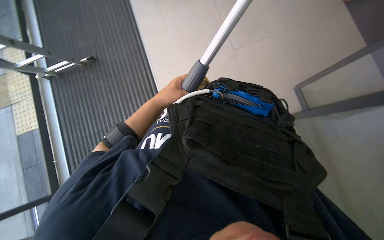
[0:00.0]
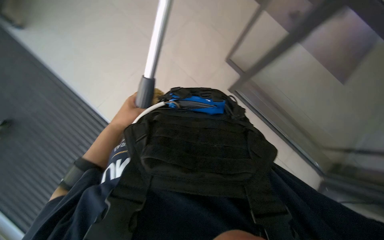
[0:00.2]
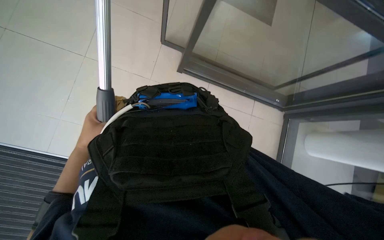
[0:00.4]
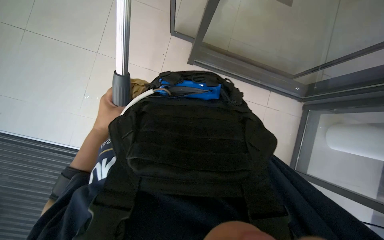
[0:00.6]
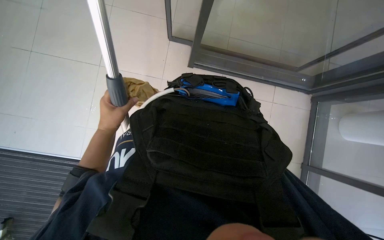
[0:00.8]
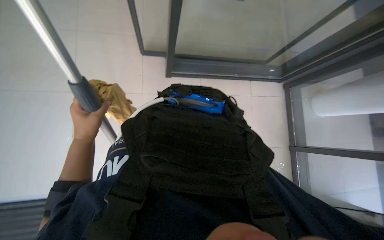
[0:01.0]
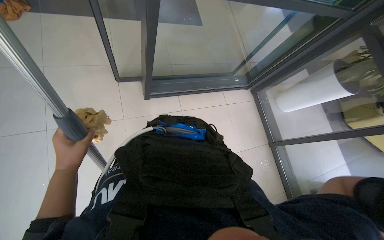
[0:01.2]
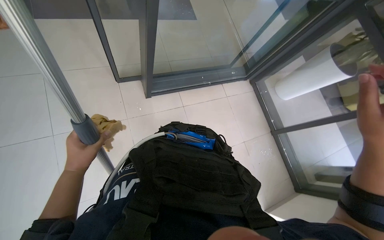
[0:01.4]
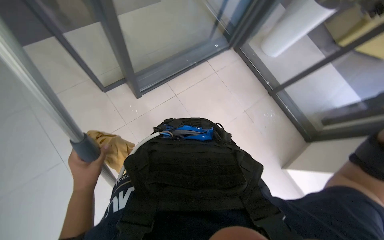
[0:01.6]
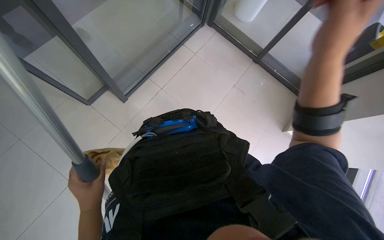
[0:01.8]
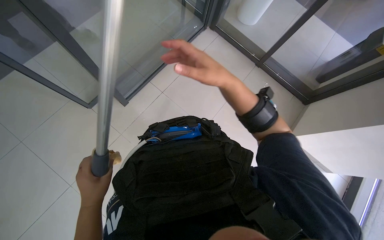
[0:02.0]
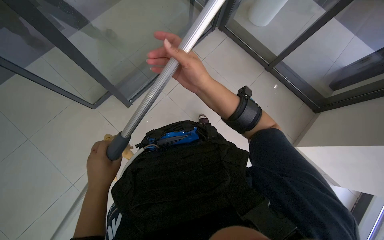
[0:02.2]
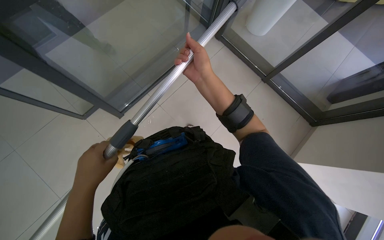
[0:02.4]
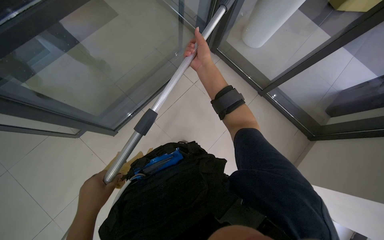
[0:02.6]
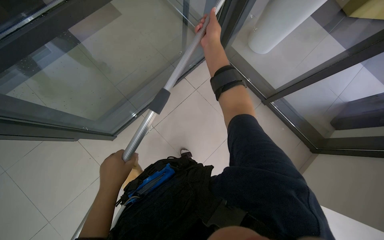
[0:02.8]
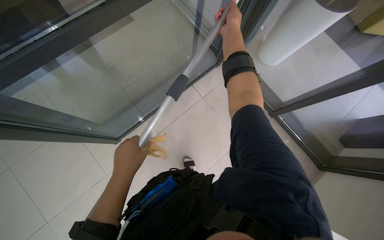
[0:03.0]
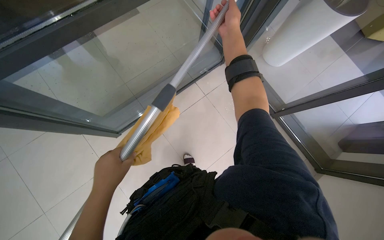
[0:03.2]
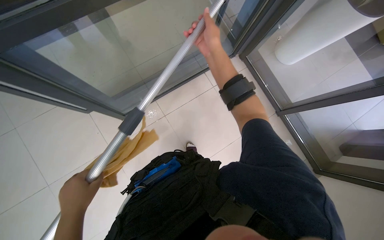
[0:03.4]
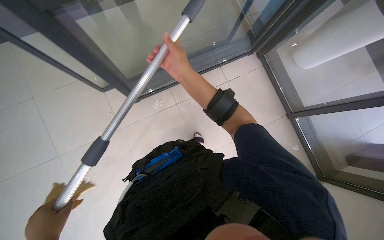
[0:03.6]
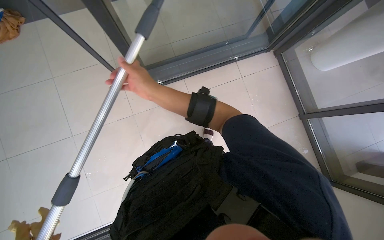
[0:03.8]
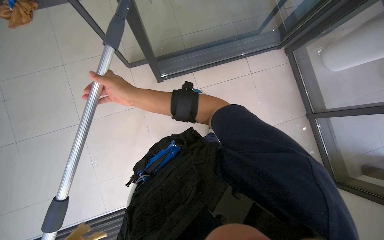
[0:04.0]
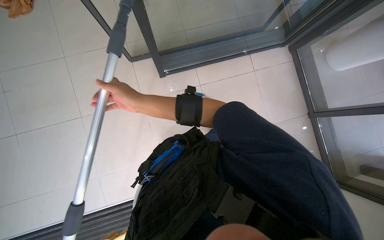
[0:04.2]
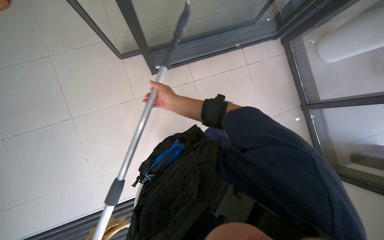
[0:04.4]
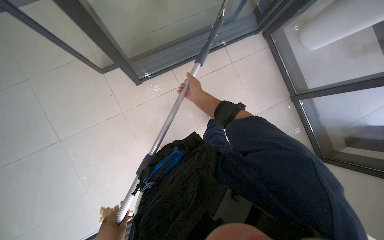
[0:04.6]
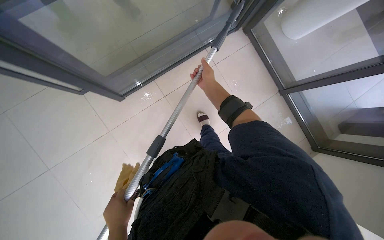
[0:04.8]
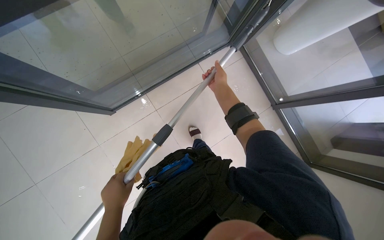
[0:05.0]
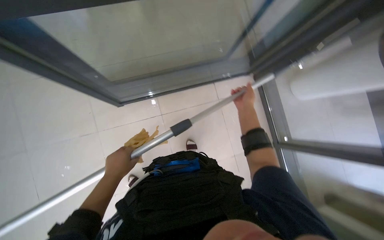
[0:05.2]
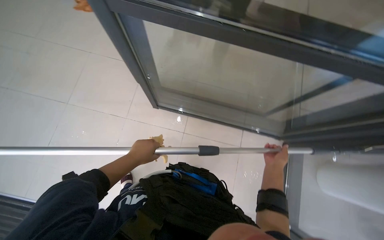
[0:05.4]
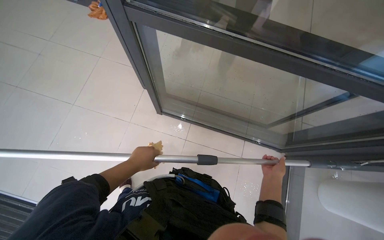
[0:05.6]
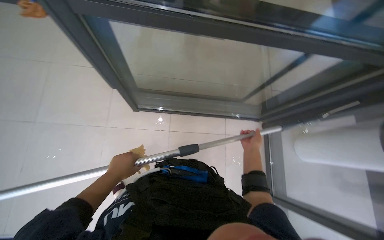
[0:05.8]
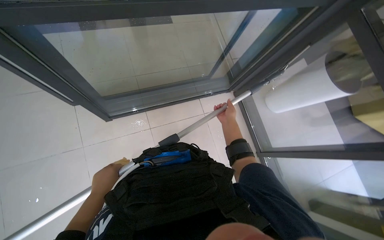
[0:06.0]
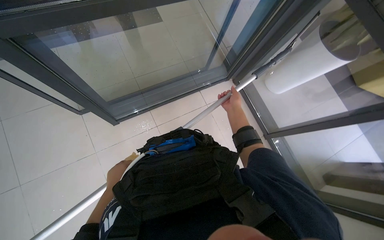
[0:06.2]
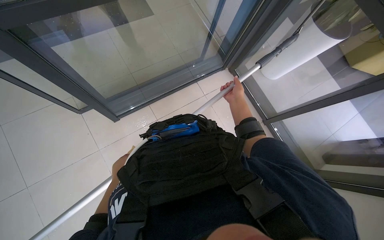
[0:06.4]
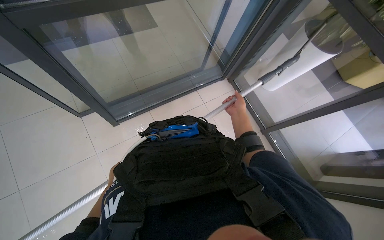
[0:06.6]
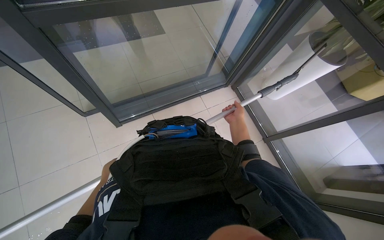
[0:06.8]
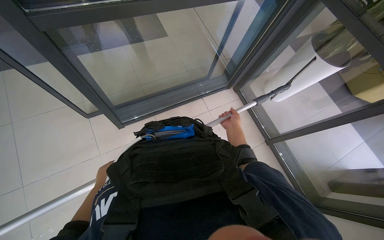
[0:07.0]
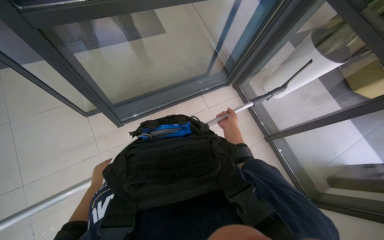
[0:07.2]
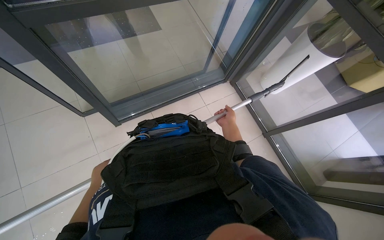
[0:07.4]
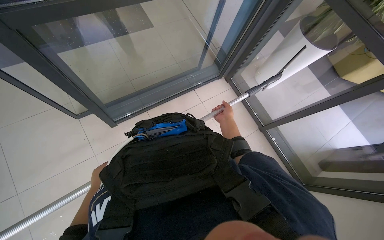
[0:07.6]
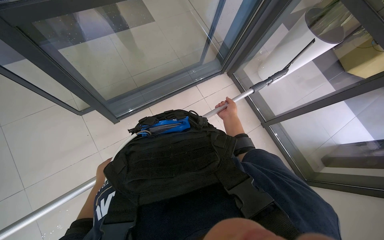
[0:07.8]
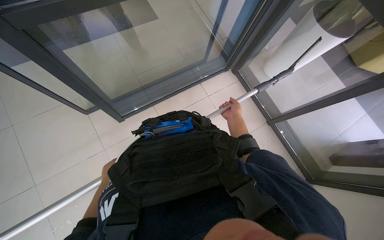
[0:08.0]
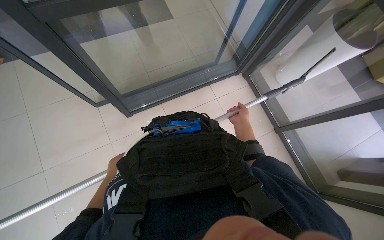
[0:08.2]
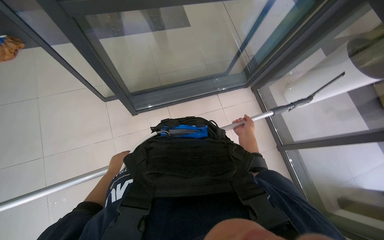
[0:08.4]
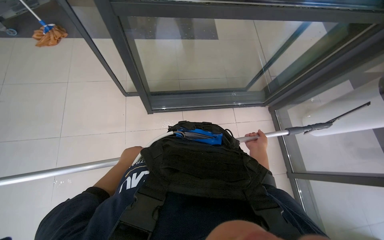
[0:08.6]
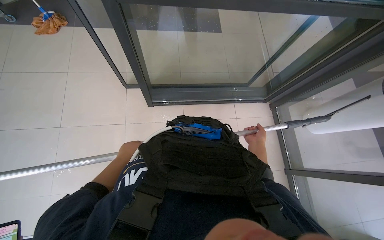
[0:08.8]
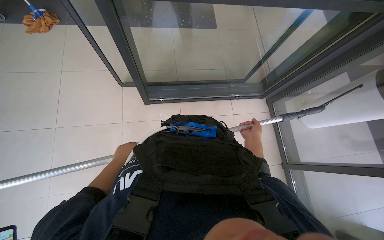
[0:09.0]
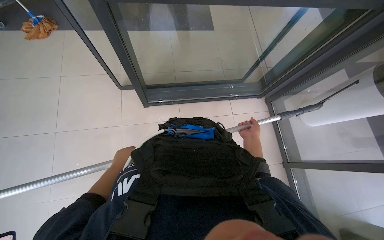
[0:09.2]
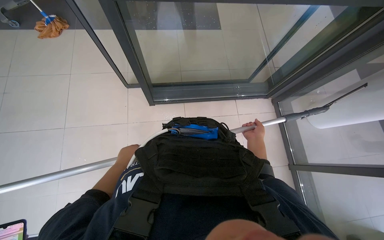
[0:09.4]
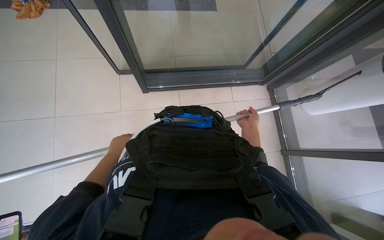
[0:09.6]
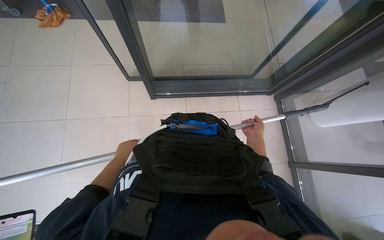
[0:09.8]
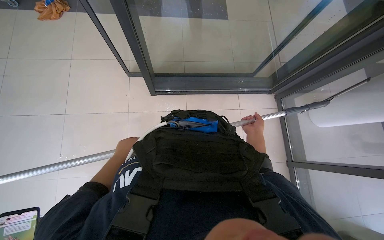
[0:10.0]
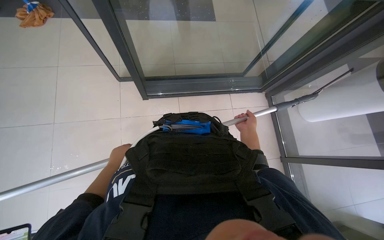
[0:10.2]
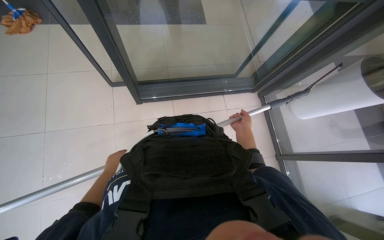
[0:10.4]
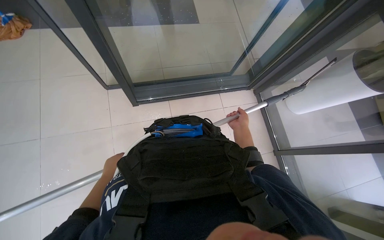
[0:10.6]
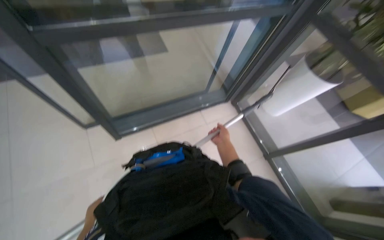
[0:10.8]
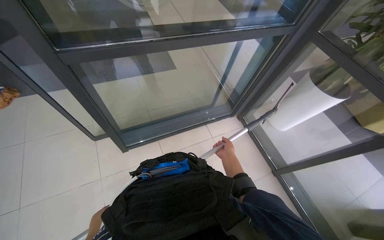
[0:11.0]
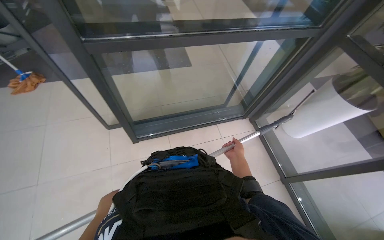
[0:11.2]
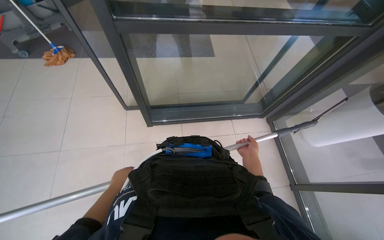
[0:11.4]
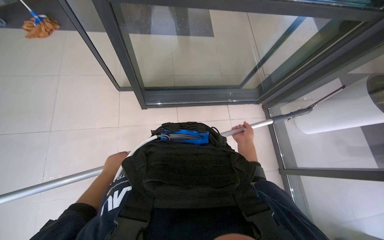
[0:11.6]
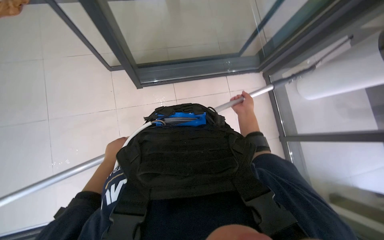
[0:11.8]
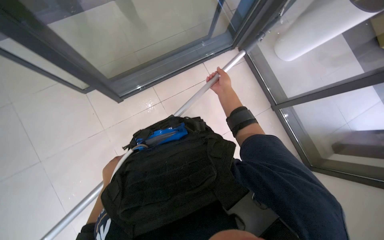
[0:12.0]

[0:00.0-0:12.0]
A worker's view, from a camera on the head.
Job: cleaning windows.
The whole recording: Cleaning glass. The worker uses an extended squeegee pole to clean the upper section of a glass.
0:00.0 to 0:01.6: The head turns to the right by roughly 85 degrees.
0:01.6 to 0:03.0: The left hand is displaced up the picture and to the right by roughly 25 cm.
0:03.0 to 0:04.4: The right hand goes approximately 40 cm to the left and down the picture.
0:04.4 to 0:06.0: The camera sweeps to the right, by some 15 degrees. The camera pitches upward, by approximately 20 degrees.
0:06.0 to 0:07.6: The left hand moves to the left, farther from the camera and down the picture, approximately 25 cm.
0:07.6 to 0:09.0: The left hand travels nearer to the camera and to the right by about 20 cm.
0:09.0 to 0:10.4: The hands stay close to where they were, moving slightly.
0:10.4 to 0:12.0: The camera pitches downward, by roughly 10 degrees.

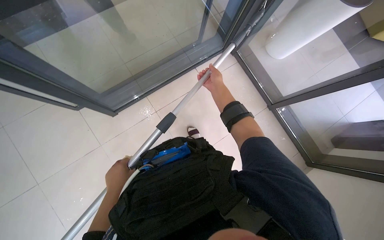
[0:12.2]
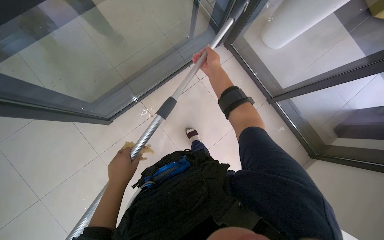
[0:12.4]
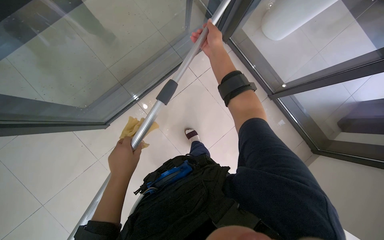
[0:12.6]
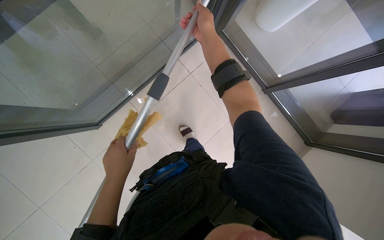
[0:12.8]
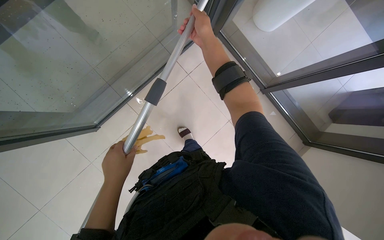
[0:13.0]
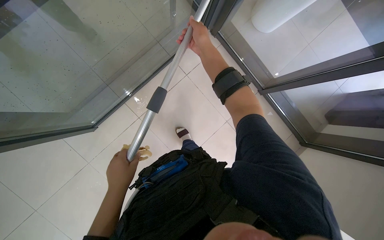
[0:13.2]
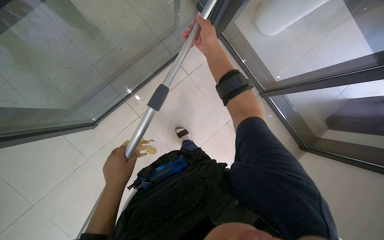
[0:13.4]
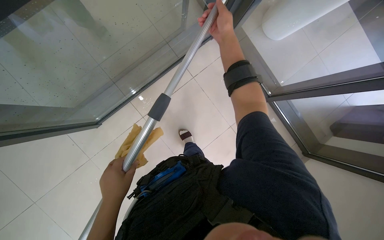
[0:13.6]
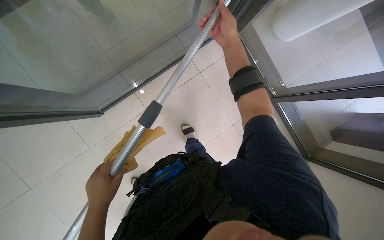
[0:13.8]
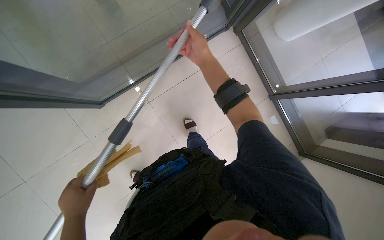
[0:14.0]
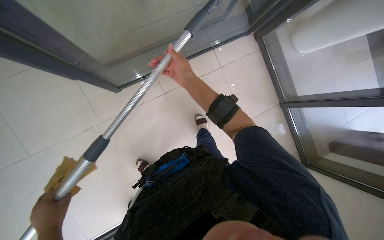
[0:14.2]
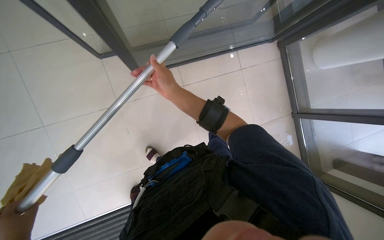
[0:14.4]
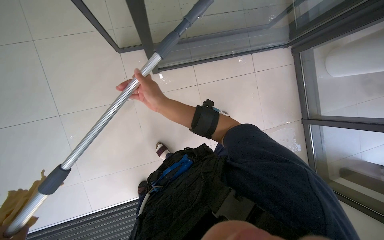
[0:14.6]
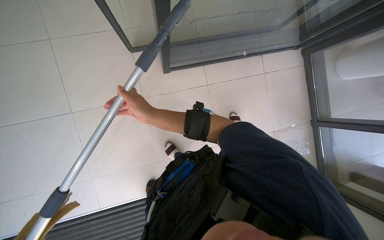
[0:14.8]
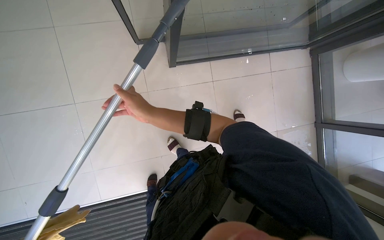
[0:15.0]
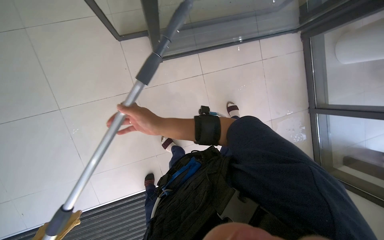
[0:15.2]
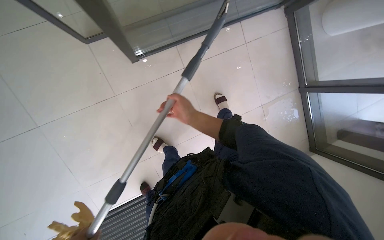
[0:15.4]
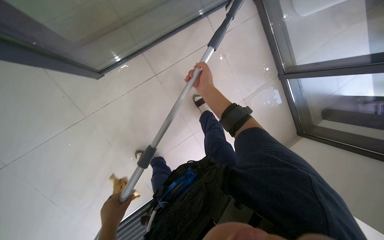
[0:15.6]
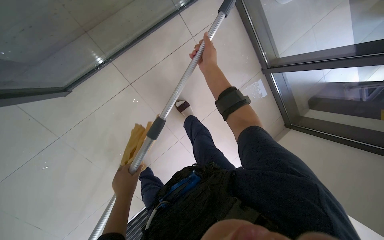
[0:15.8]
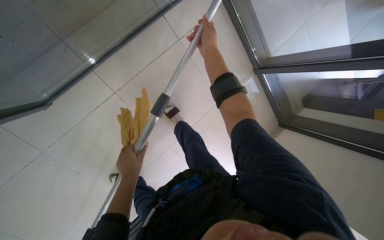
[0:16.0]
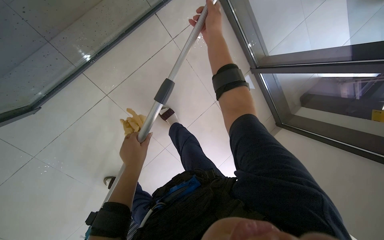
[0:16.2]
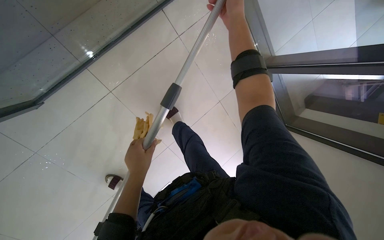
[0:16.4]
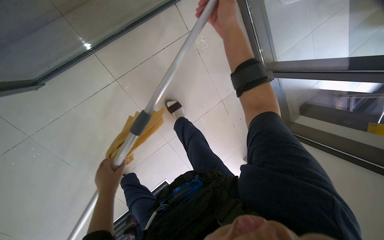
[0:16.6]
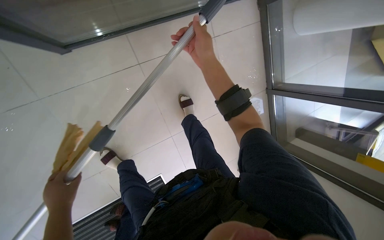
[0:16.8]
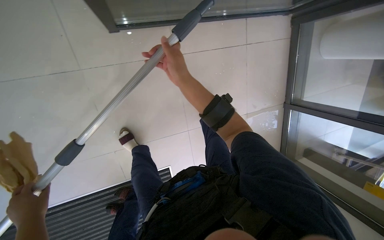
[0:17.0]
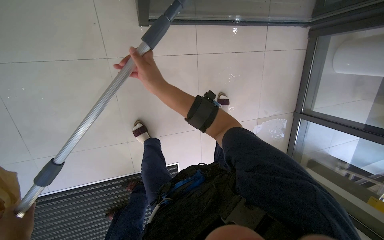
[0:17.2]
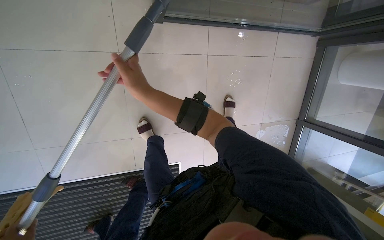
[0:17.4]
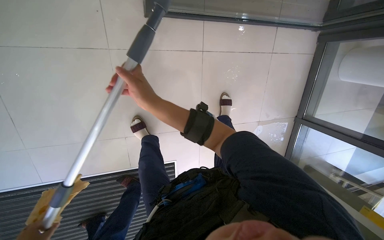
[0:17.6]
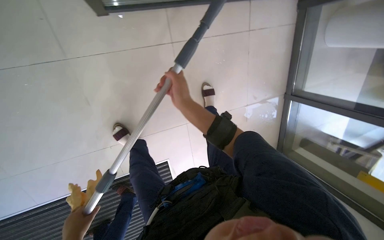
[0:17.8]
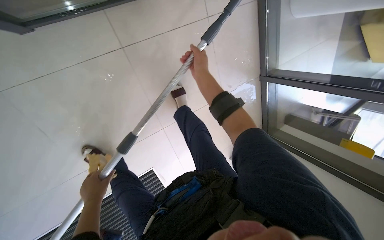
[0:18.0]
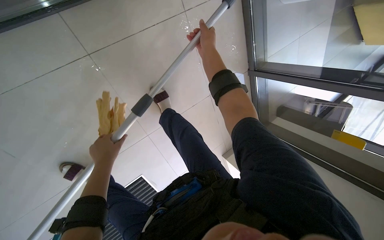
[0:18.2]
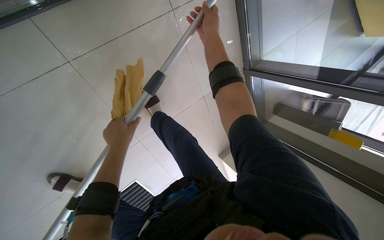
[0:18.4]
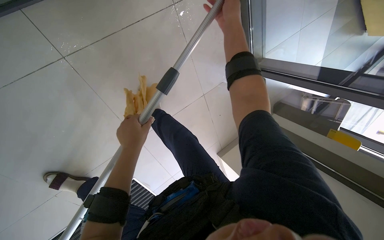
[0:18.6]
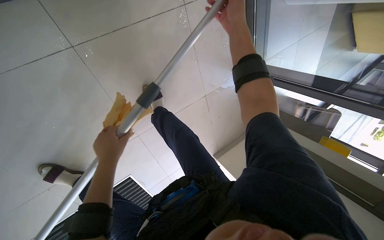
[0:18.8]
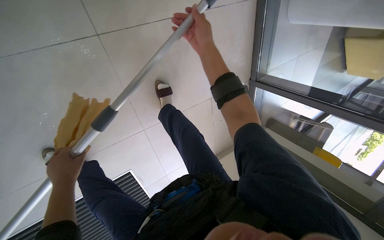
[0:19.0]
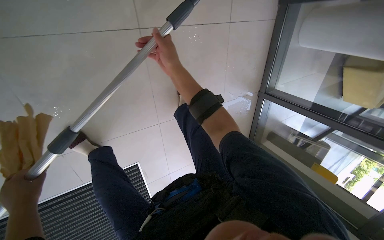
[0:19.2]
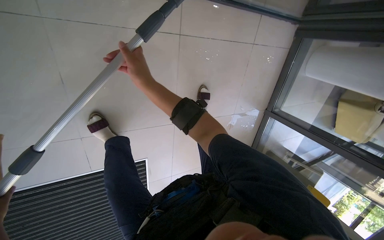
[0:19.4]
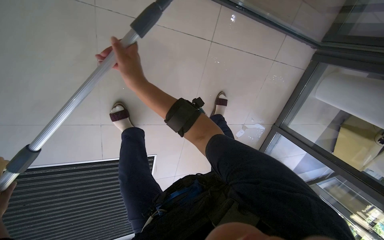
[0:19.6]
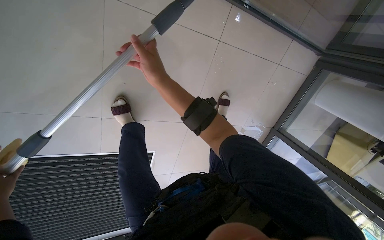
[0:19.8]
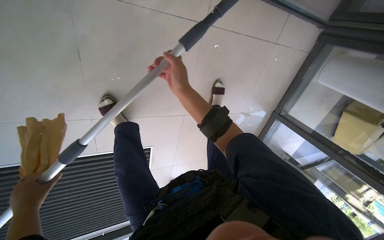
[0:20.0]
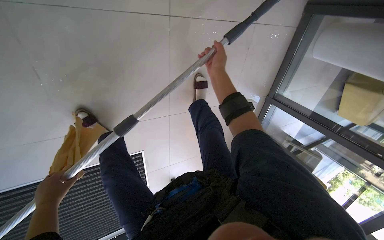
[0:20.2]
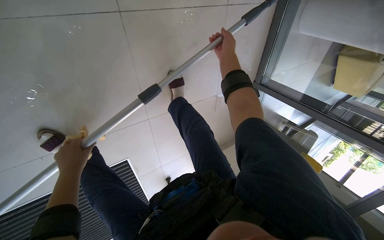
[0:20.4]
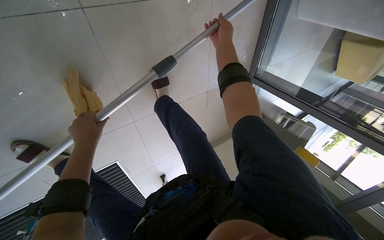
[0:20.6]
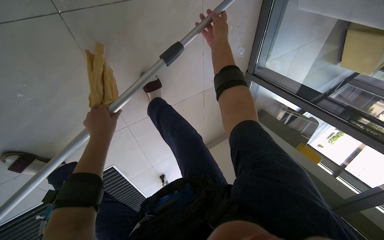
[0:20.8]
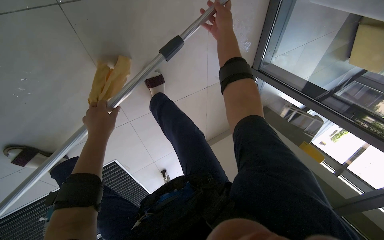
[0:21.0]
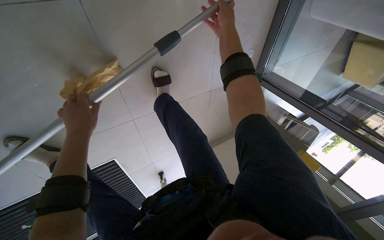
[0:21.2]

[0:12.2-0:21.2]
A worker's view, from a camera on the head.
Job: cleaning windows.
The whole recording: Cleaning glass. The worker uses an extended squeegee pole to clean the upper section of a glass.
0:12.2 to 0:13.8: The right hand goes roughly 15 cm up the picture and nearer to the camera.
0:13.8 to 0:15.2: The right hand is displaced down the picture and to the left by approximately 35 cm.
0:18.2 to 0:19.8: Everything in view rotates about 25 degrees clockwise. The right hand heads to the left, nearer to the camera and down the picture, covering roughly 40 cm.
